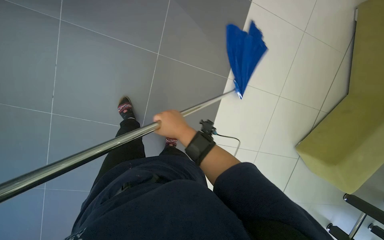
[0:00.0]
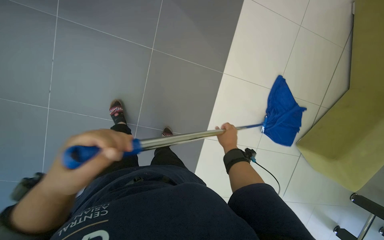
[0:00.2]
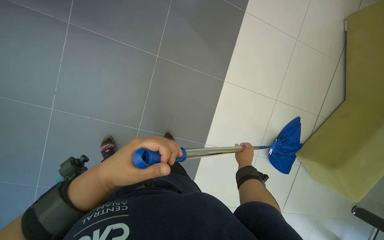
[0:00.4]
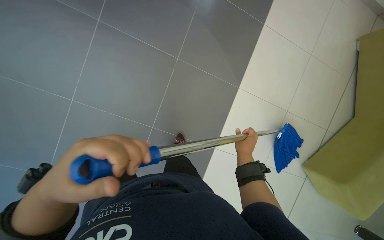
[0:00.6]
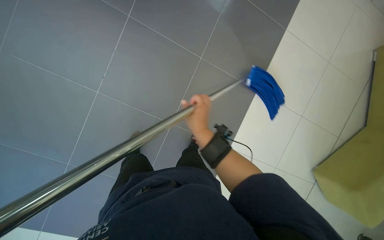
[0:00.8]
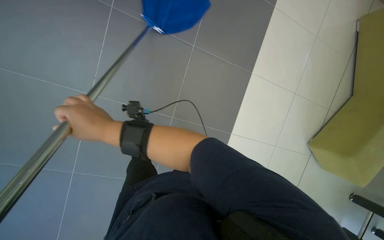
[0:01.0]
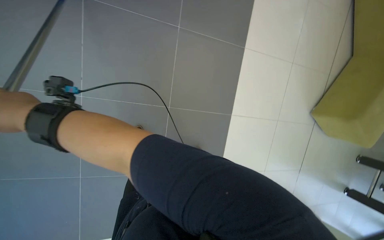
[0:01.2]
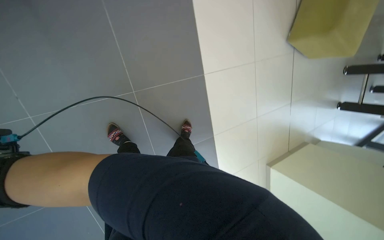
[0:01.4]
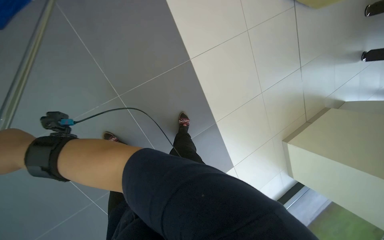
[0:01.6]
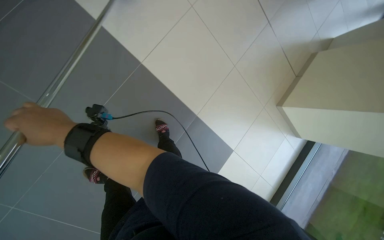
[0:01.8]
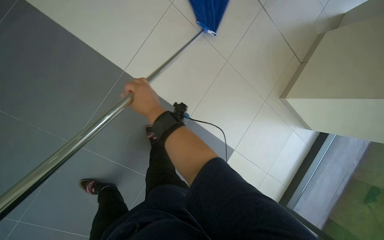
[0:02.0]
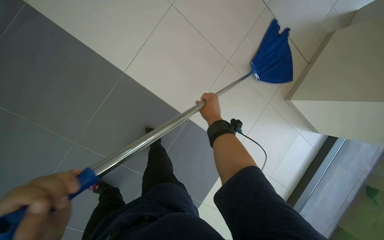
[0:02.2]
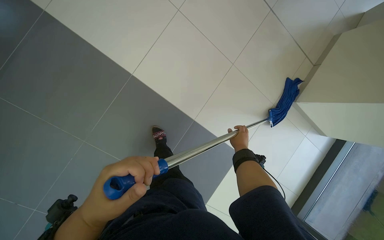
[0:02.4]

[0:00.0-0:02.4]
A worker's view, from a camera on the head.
Job: mopping floor.
The whole recording: Mopping tiled floor with flat mop. The worker mops the tiled floor with a string mop, periodically dipping and wringing it in the bucket.
0:01.2 to 0:02.4: The head travels about 60 cm. The camera sweeps to the left, by approximately 15 degrees. The wearer looks about 20 degrees further downward. Everything in view rotates approximately 40 degrees counterclockwise.

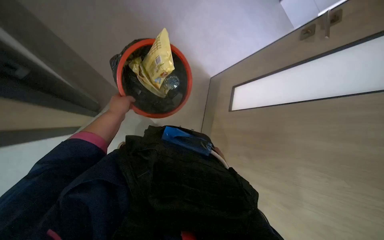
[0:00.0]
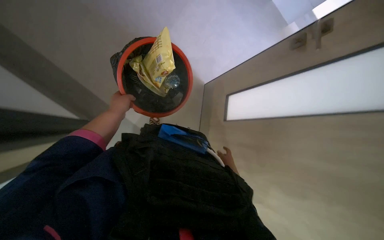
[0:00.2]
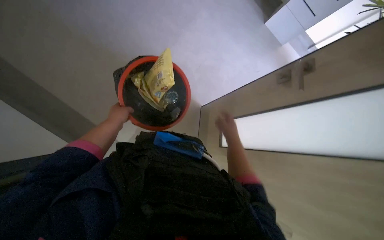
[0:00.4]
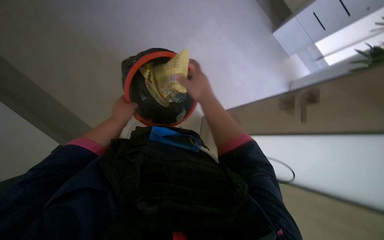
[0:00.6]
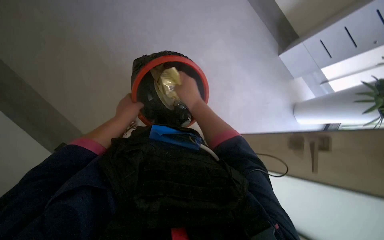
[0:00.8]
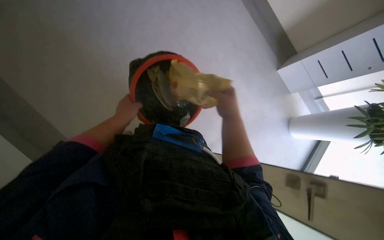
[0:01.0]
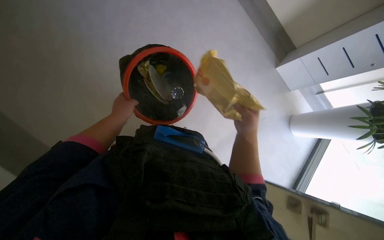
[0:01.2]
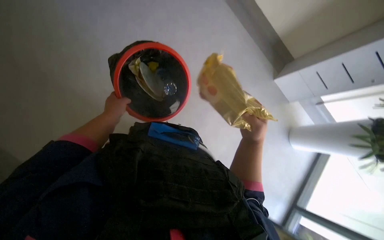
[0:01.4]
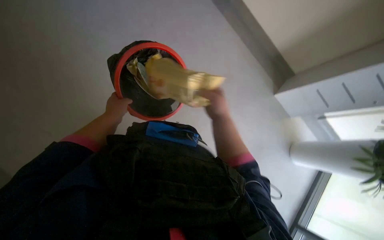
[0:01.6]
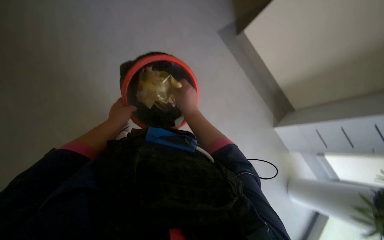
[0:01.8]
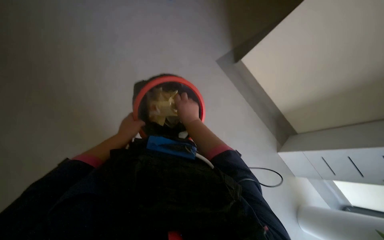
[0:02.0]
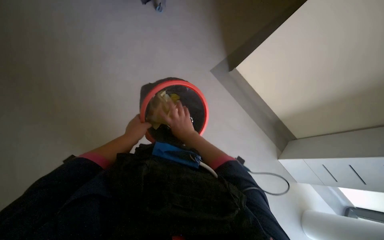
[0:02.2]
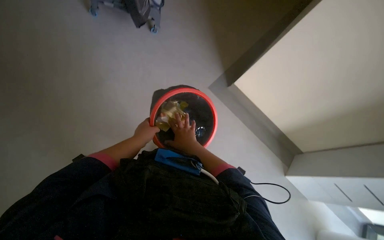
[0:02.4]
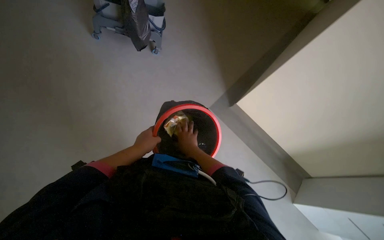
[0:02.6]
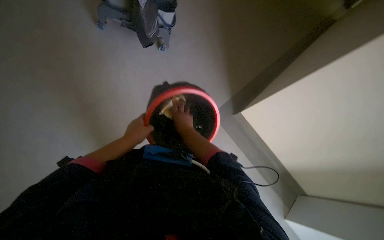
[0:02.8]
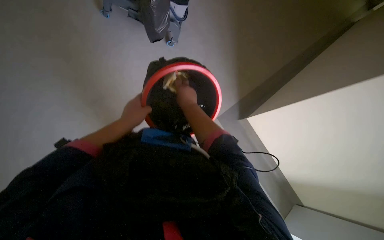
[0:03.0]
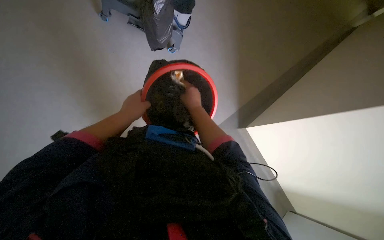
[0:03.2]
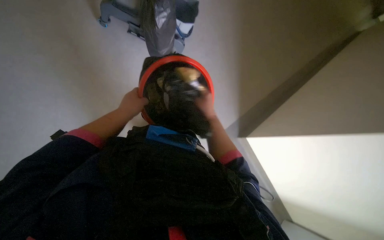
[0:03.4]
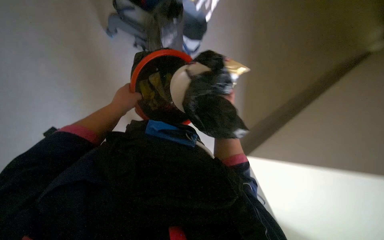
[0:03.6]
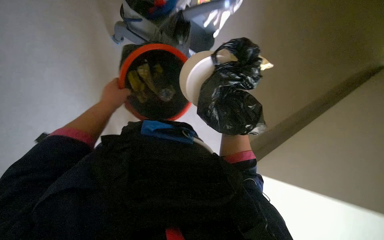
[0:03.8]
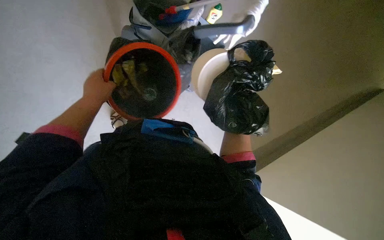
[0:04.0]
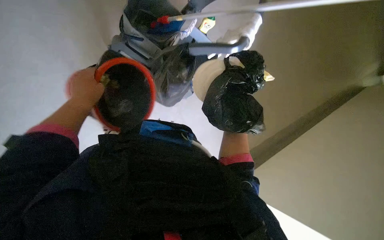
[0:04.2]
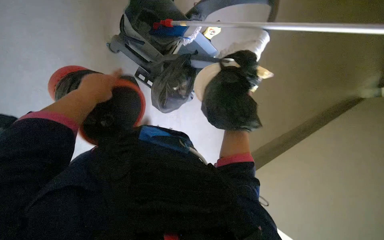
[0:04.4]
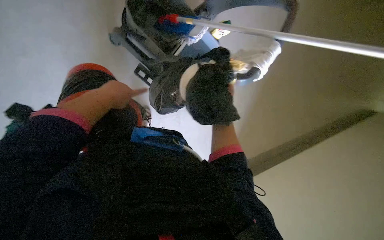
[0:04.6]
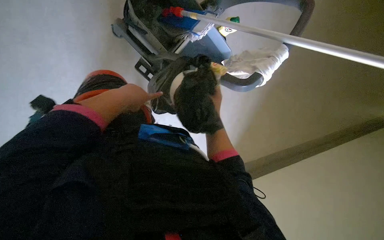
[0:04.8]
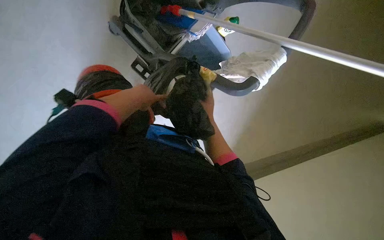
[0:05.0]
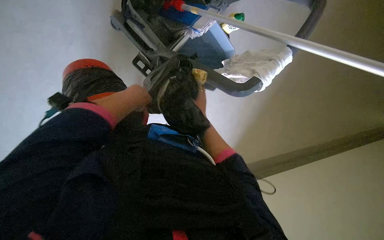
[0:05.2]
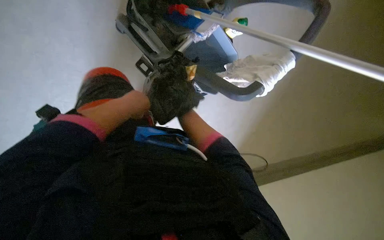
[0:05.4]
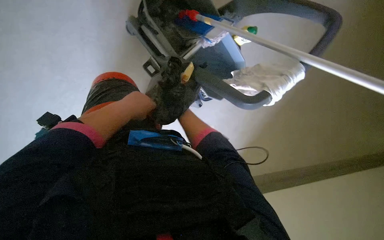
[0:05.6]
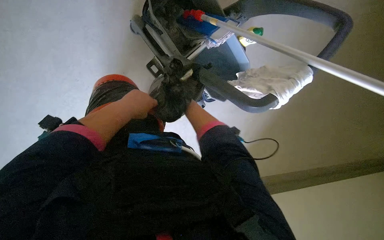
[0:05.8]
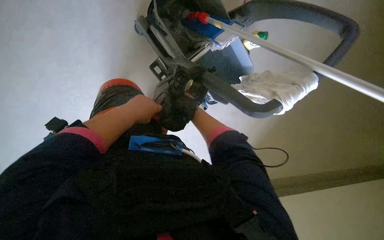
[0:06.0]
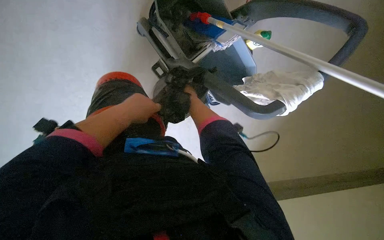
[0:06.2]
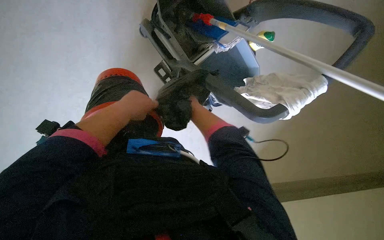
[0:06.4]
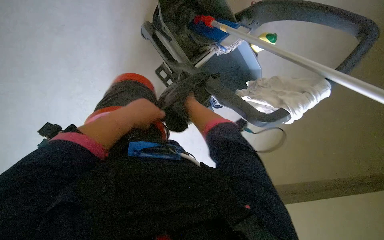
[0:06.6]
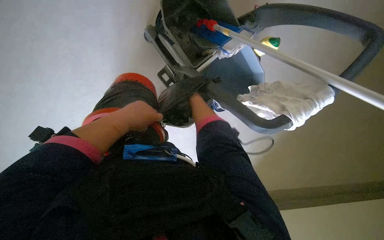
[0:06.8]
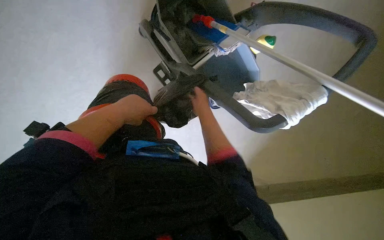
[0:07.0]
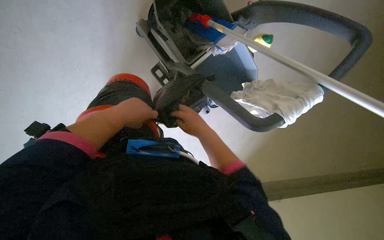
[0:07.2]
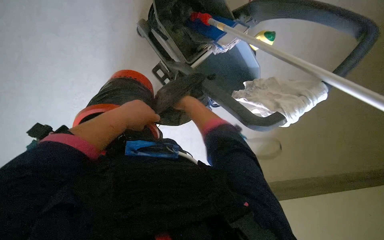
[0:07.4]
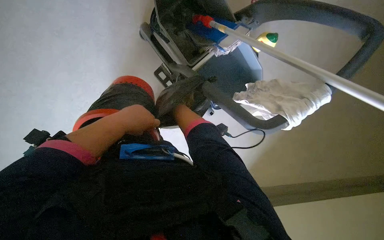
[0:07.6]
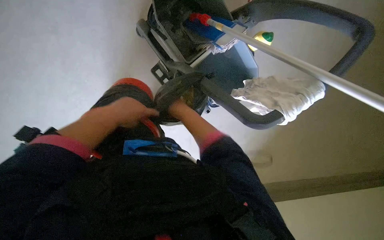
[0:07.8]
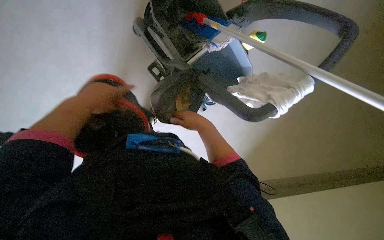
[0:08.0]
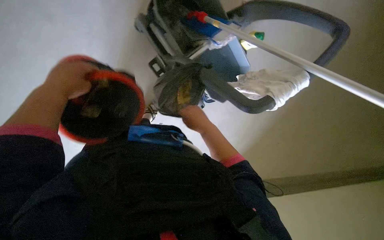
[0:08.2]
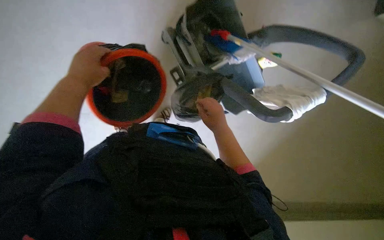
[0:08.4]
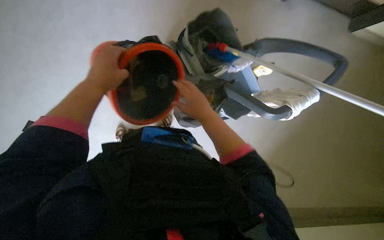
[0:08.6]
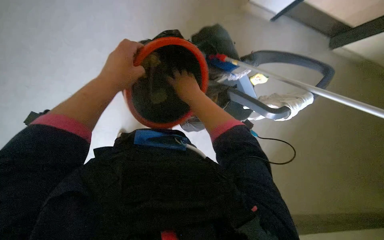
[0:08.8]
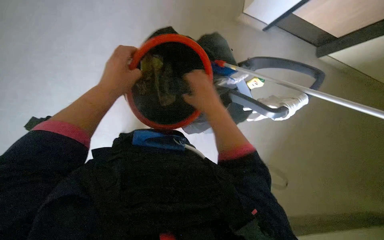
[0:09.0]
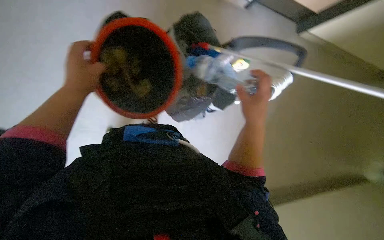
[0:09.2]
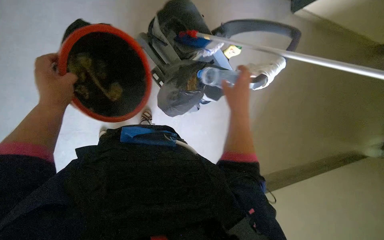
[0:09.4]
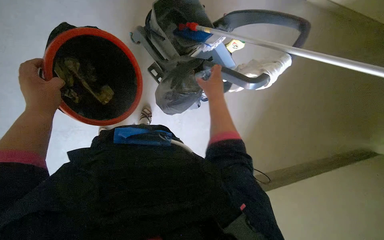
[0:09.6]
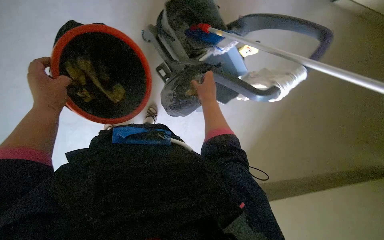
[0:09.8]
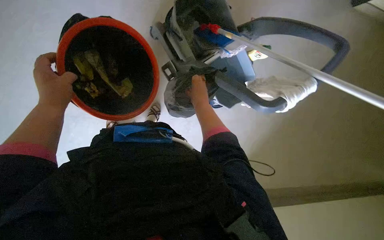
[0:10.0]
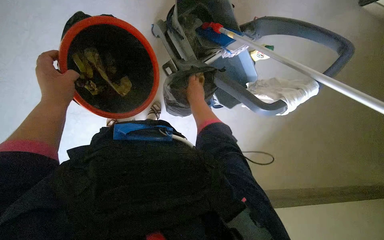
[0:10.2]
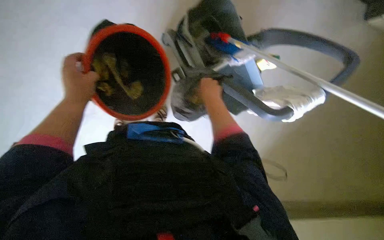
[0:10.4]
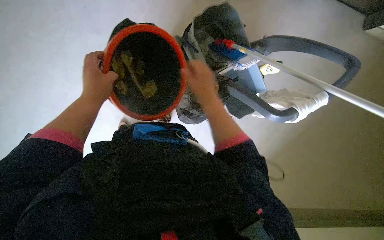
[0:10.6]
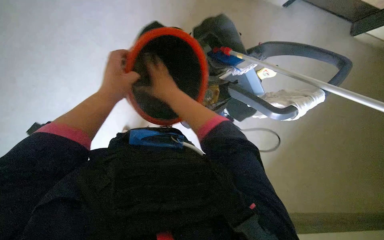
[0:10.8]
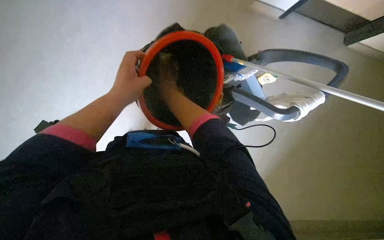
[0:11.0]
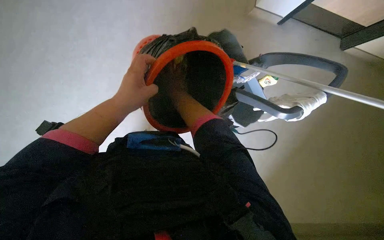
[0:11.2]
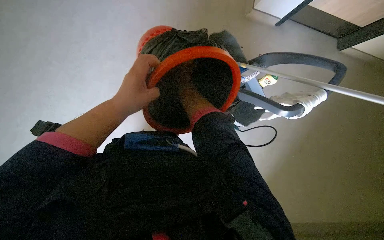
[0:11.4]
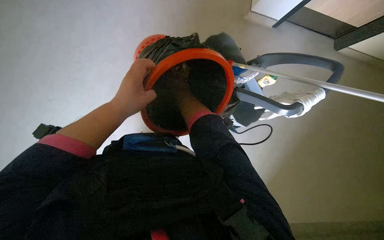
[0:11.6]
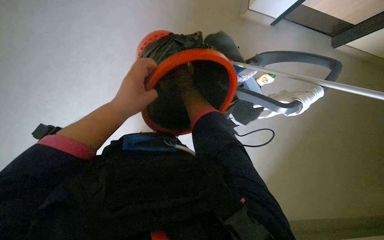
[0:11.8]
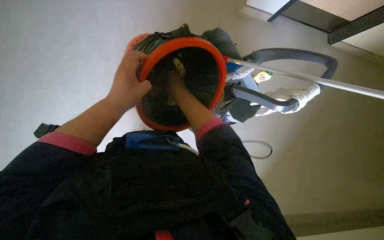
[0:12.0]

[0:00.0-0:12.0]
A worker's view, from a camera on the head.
Job: managing trash.
The whole recording: Collecting trash from office area. The worker collects trash from a bin and the floor, placing it into a bucket.
0:00.0 to 0:01.6: The view tilts some 25 degrees upward.
0:01.6 to 0:03.0: The camera pitches upward, by some 30 degrees. The right hand shifts about 15 cm to the left.
0:03.0 to 0:04.4: The view tips upward by about 15 degrees. The right hand moves to the right, approximately 10 cm. Meanwhile the left hand travels to the left by about 10 cm.
0:04.4 to 0:06.0: The left hand moves to the right, some 15 cm; the right hand heads farther from the camera, covering roughly 30 cm.
0:06.0 to 0:07.6: The right hand goes farther from the camera and returns, roughly 20 cm each way.
0:07.6 to 0:09.0: The wearer looks about 20 degrees further upward. The left hand heads nearer to the camera, covering some 15 cm.
0:09.0 to 0:10.4: The view tilts roughly 10 degrees downward. The right hand goes some 20 cm farther from the camera and up the picture, and travels to the right and back again, some 15 cm each way.
0:10.4 to 0:12.0: The left hand is displaced nearer to the camera by about 15 cm. The right hand moves to the left, about 20 cm.

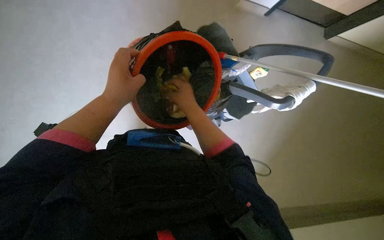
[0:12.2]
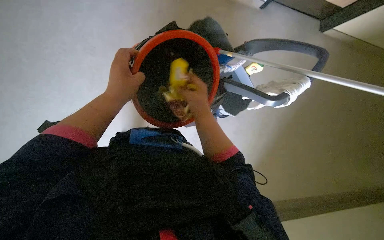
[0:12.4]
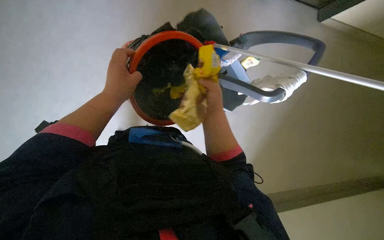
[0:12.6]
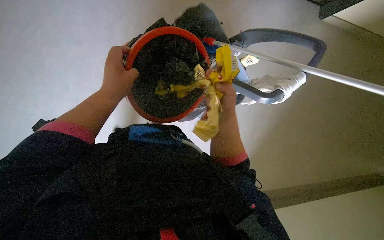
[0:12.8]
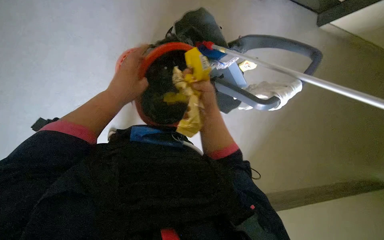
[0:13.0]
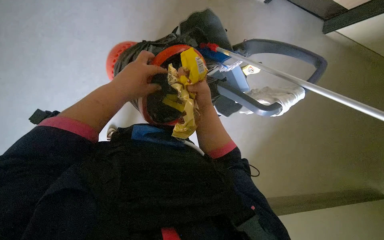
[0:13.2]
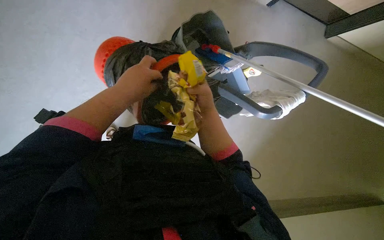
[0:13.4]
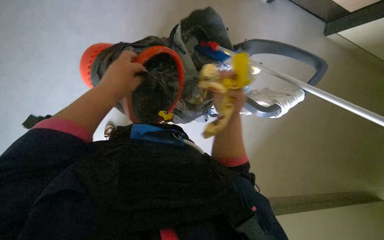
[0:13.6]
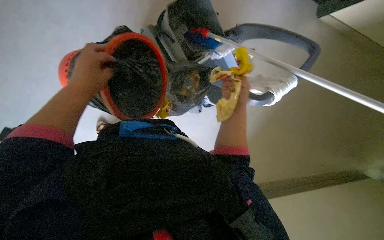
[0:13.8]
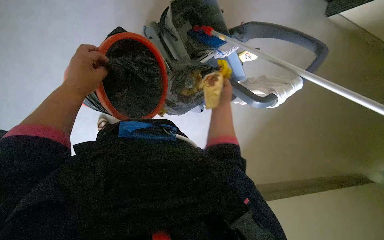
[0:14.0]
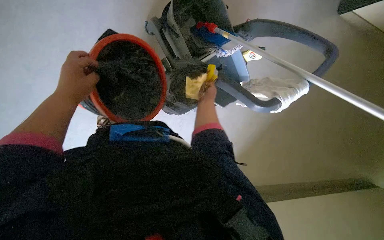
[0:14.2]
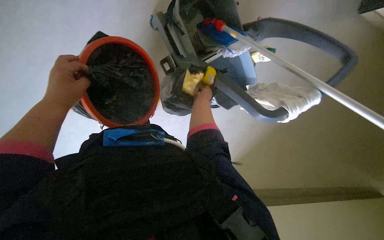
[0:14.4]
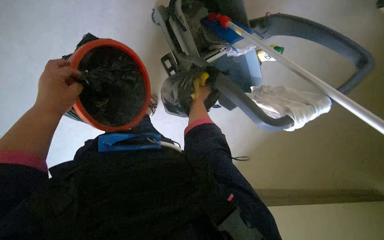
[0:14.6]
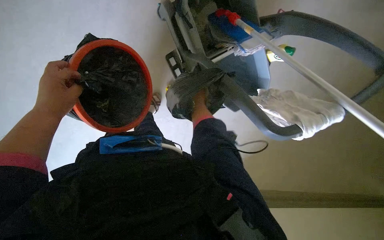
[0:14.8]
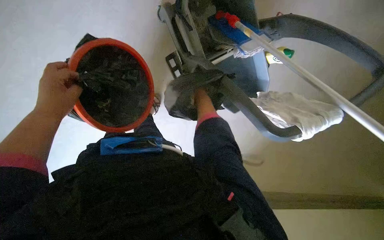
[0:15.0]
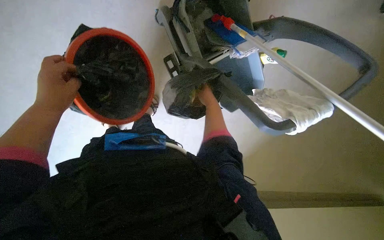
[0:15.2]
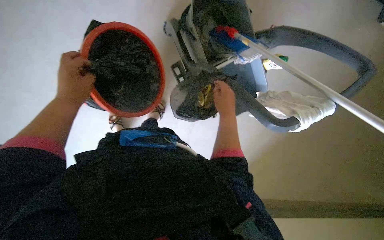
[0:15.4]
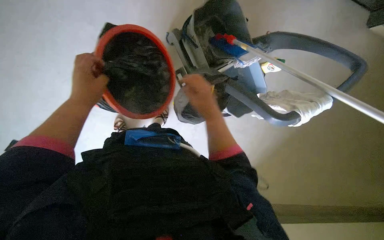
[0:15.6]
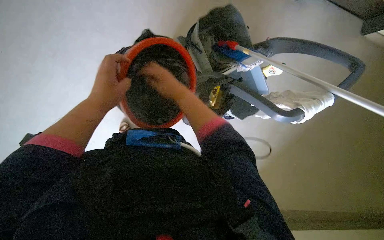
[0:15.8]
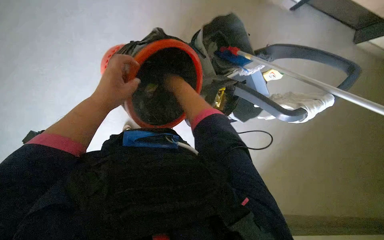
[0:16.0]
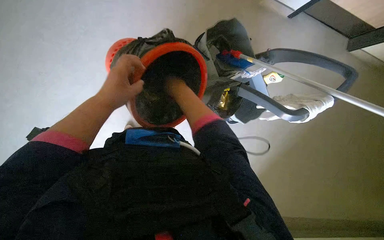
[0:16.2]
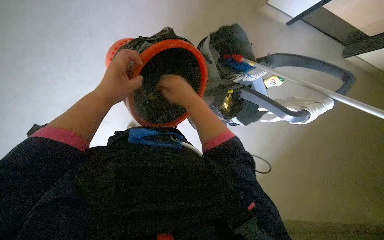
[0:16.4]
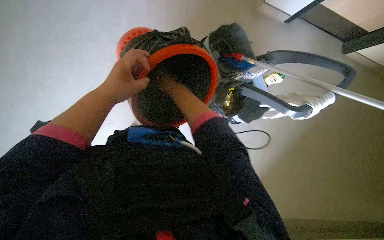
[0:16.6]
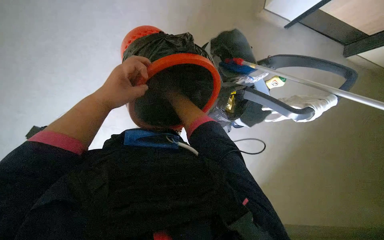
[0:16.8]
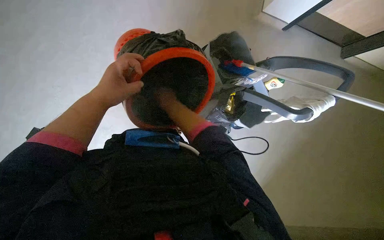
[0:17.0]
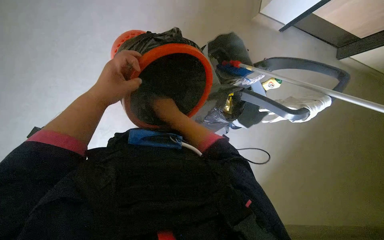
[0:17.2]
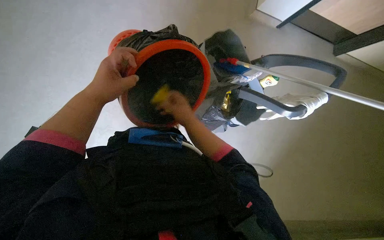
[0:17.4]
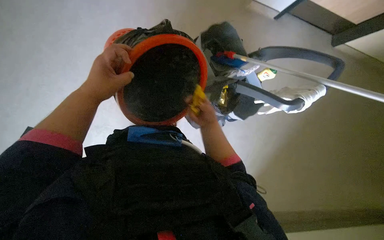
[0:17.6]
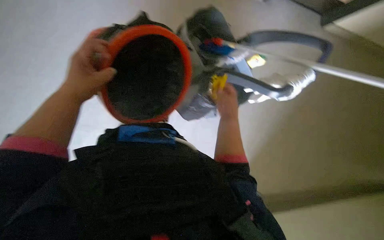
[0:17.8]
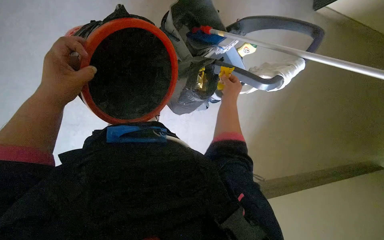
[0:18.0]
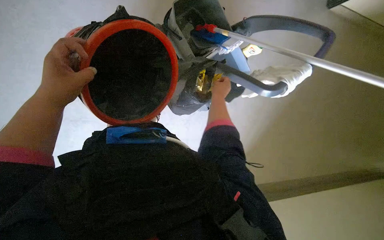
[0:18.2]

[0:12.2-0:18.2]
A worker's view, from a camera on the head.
Job: managing trash.
The whole recording: Collecting trash from office area. The worker collects trash from a bin and the floor, placing it into a bucket.
0:12.2 to 0:13.8: The right hand swings left and right, about 15 cm each way, with 2 reversals.
0:13.8 to 0:15.2: The right hand is displaced farther from the camera by approximately 20 cm.
0:15.2 to 0:16.6: The view tilts approximately 15 degrees upward. The right hand swings nearer and farther, roughly 20 cm each way, with 3 reversals.
0:16.6 to 0:18.2: The right hand goes approximately 30 cm to the right.
